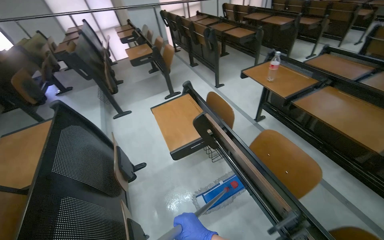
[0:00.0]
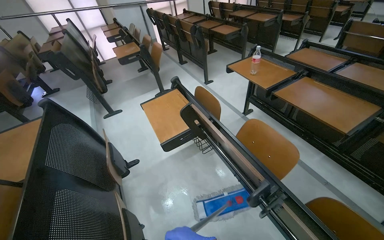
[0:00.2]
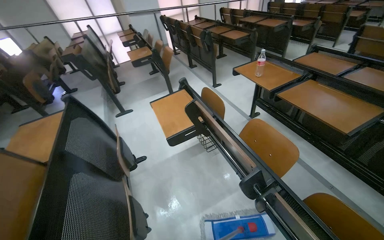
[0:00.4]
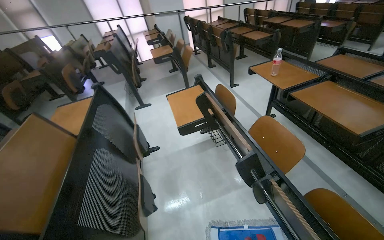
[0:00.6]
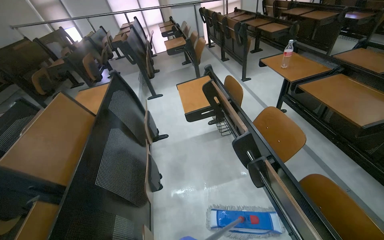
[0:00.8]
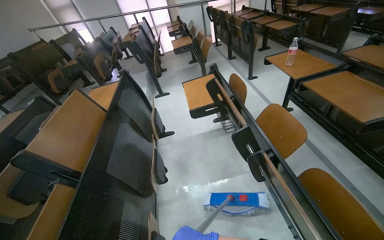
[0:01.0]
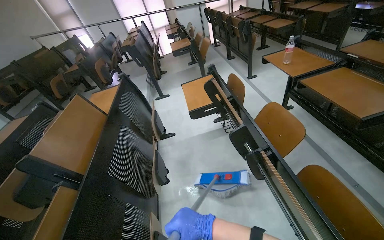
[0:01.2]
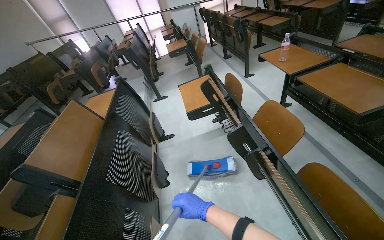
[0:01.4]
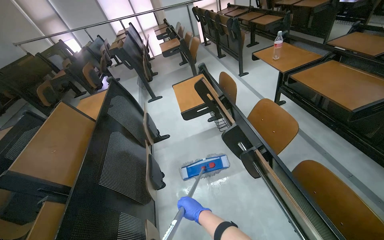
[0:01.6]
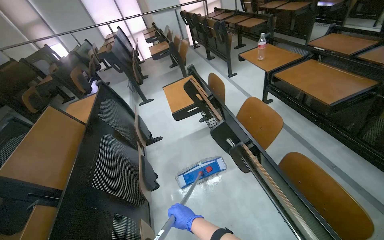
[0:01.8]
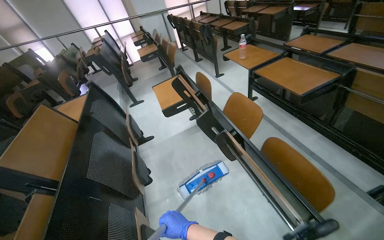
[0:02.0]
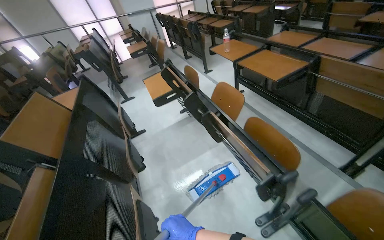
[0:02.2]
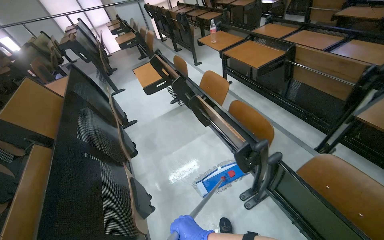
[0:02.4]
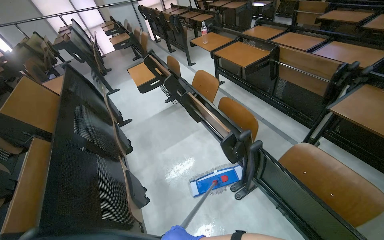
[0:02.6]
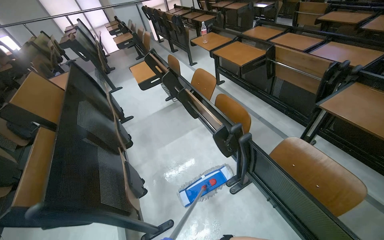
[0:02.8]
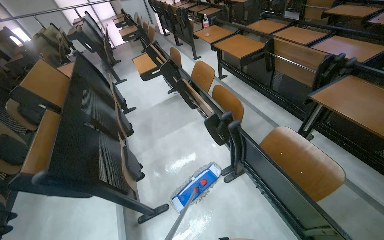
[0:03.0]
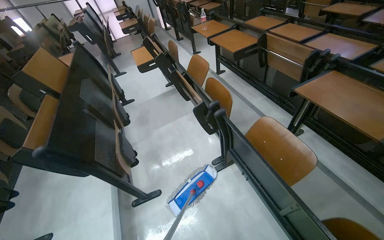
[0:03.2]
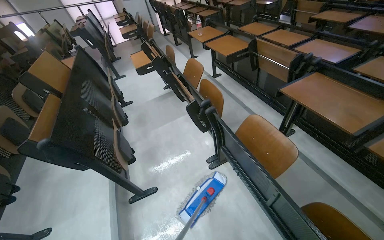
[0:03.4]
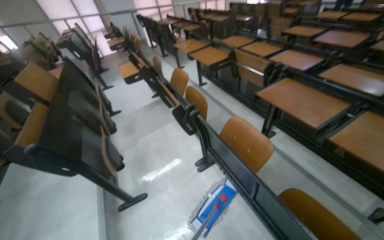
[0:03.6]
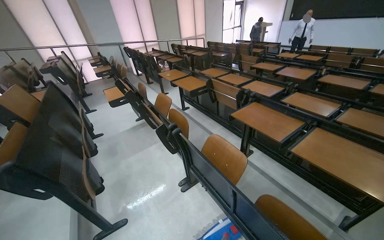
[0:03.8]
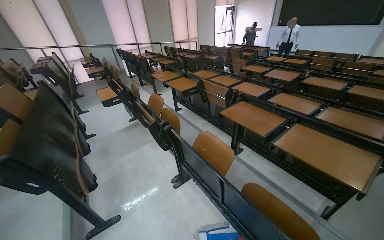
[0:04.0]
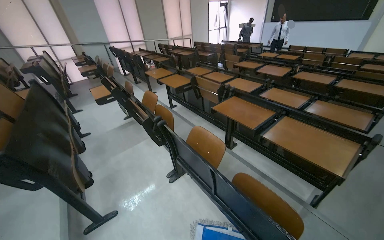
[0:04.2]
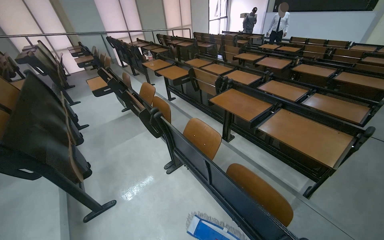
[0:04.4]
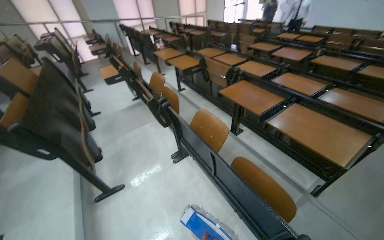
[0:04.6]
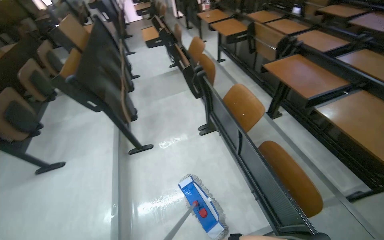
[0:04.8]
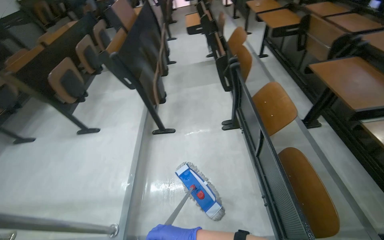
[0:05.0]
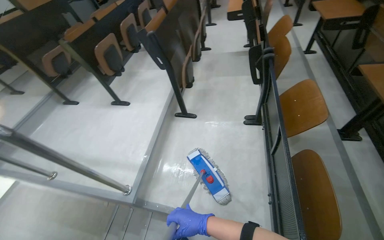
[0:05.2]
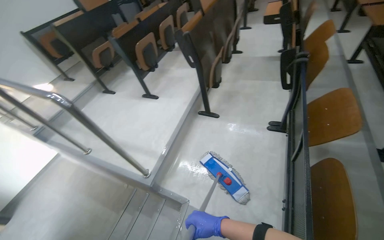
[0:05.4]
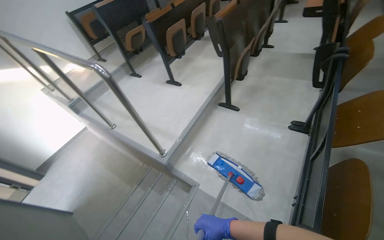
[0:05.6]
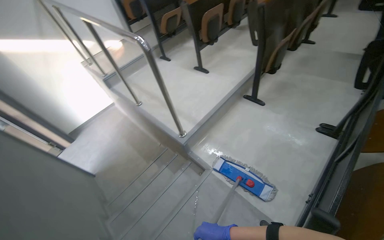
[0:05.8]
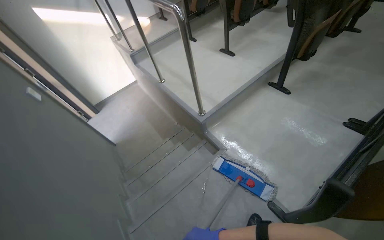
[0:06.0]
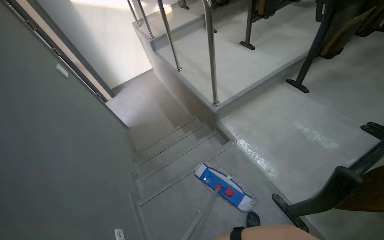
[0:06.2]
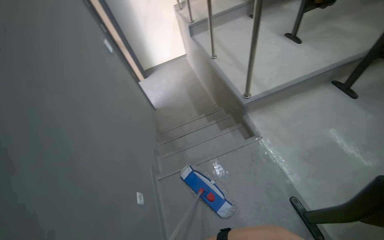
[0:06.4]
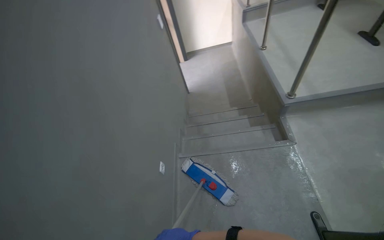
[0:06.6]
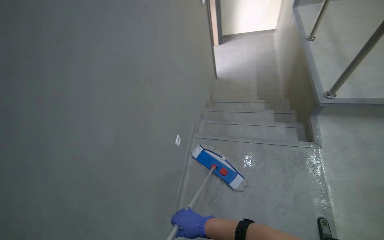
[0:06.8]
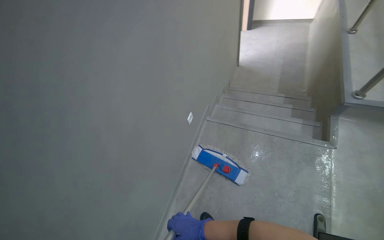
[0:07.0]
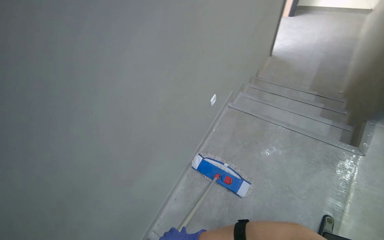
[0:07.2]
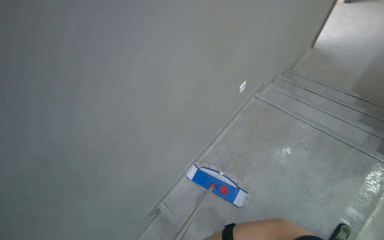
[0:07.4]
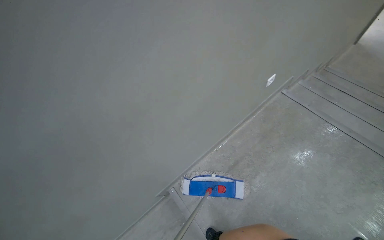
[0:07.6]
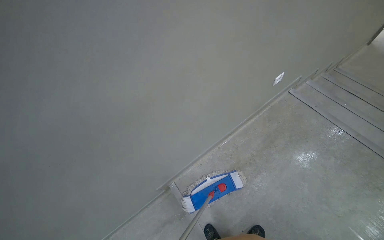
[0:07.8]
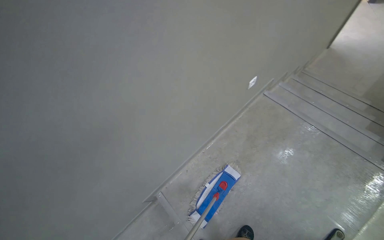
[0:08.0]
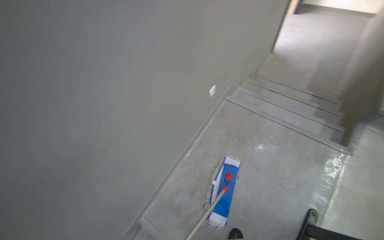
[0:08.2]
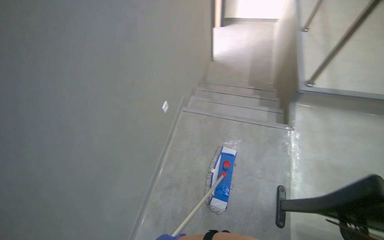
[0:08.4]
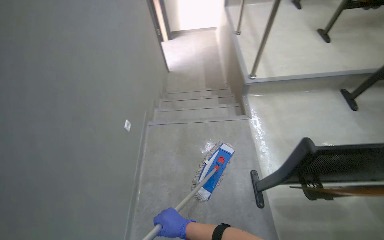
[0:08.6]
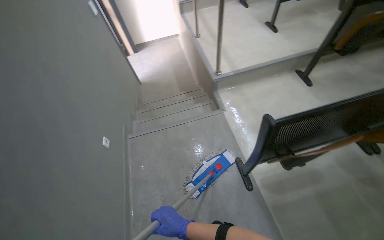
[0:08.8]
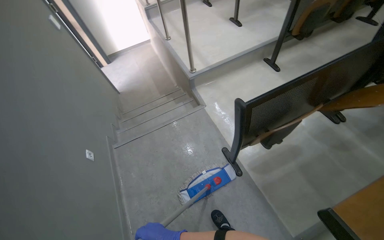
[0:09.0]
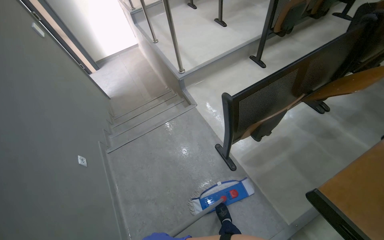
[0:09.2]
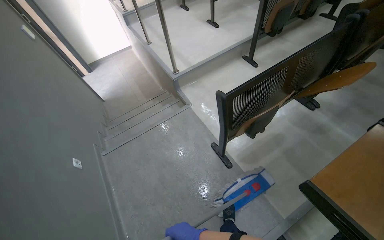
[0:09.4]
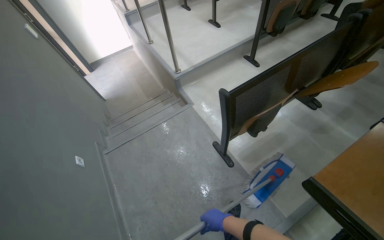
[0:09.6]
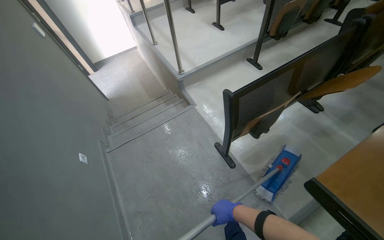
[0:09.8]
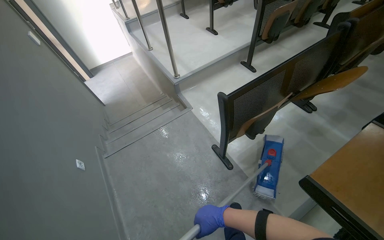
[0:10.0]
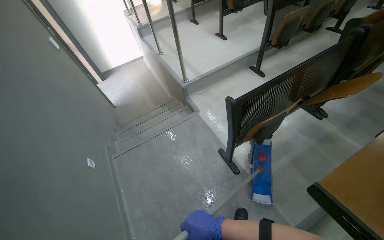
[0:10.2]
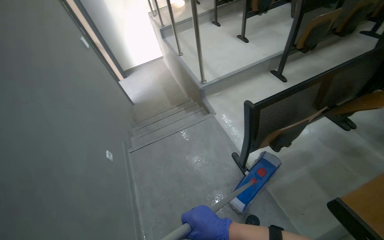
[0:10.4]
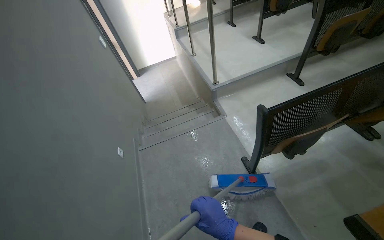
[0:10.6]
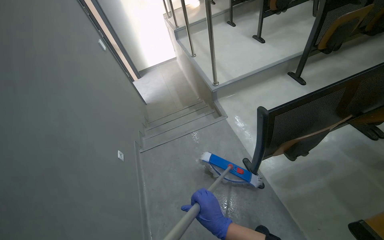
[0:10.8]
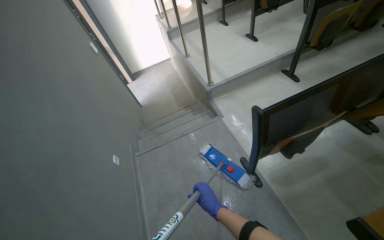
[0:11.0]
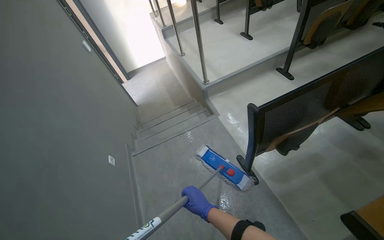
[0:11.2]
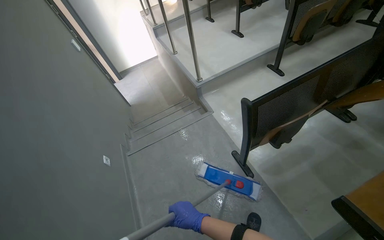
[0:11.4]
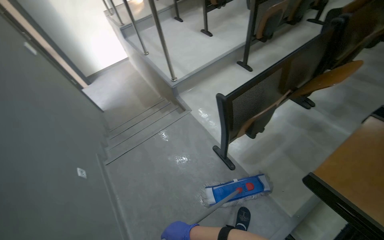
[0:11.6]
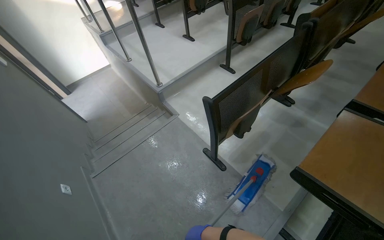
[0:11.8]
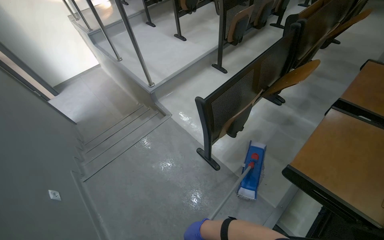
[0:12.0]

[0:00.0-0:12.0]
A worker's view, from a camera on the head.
Job: mopping floor.
The whole recording: Mopping lecture hall floor. The worker mops the floor of the lecture hall, moving between the rows of seats.
0.0 to 1.6 s: The camera travels some 40 cm.
1.6 to 3.0 s: The camera is carried some 70 cm.
3.0 to 4.4 s: The camera is carried roughly 60 cm.
4.4 to 6.0 s: The camera travels some 60 cm. The head turns to the left by some 90 degrees. The camera pitches downward, by roughly 30 degrees.
6.0 to 7.6 s: The head travels some 60 cm. The wearer's head swings approximately 90 degrees to the left. The view tips downward by about 30 degrees.
7.6 to 9.0 s: The head turns to the right by some 80 degrees. The wearer looks about 15 degrees further upward.
10.4 to 12.0 s: The wearer's head swings approximately 20 degrees to the right. The right hand goes approximately 15 cm farther from the camera.

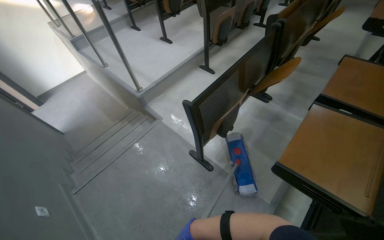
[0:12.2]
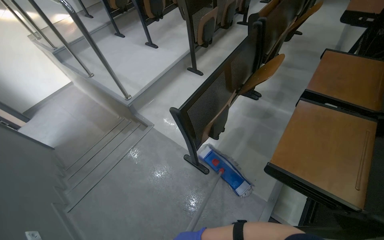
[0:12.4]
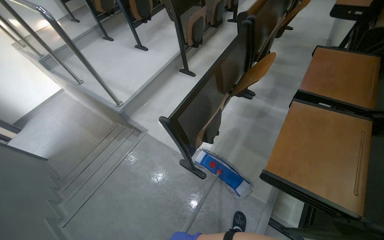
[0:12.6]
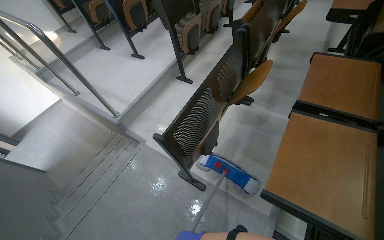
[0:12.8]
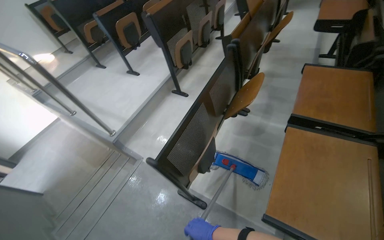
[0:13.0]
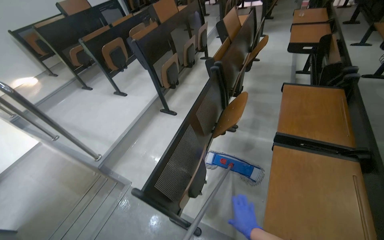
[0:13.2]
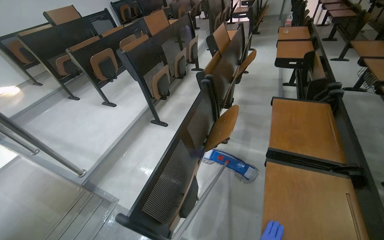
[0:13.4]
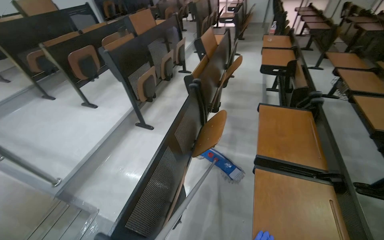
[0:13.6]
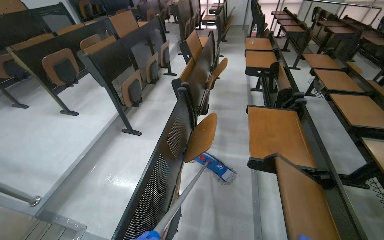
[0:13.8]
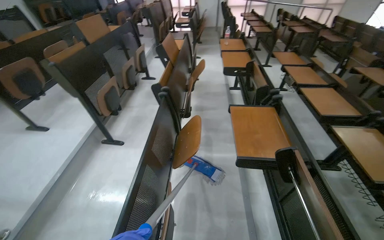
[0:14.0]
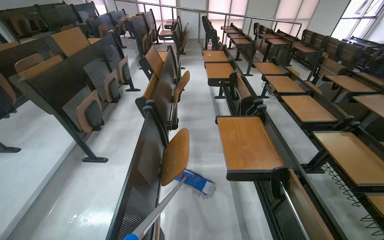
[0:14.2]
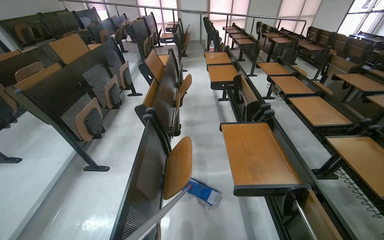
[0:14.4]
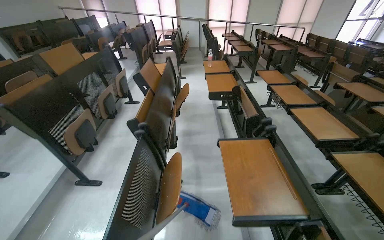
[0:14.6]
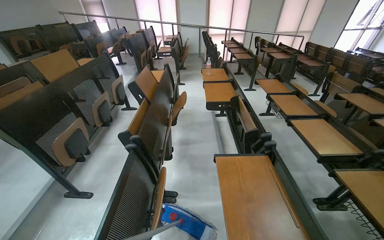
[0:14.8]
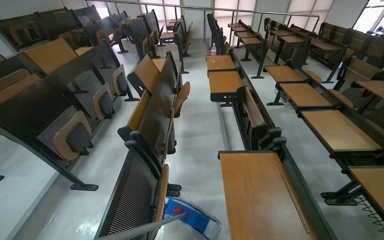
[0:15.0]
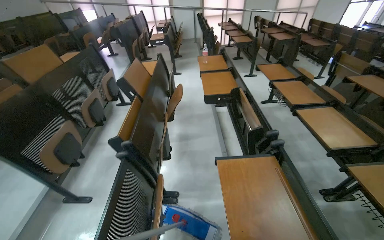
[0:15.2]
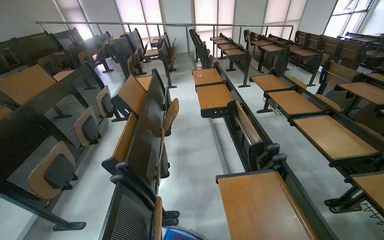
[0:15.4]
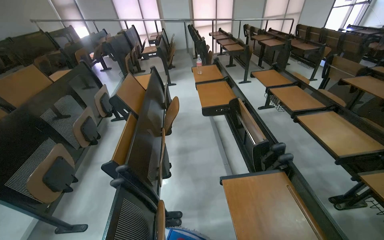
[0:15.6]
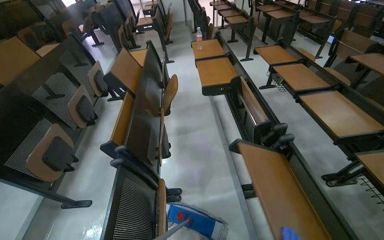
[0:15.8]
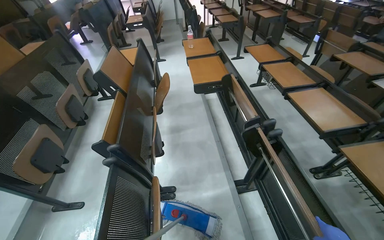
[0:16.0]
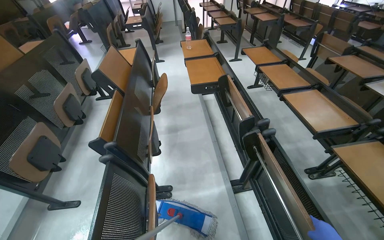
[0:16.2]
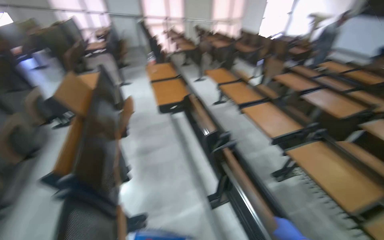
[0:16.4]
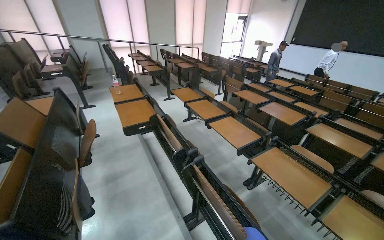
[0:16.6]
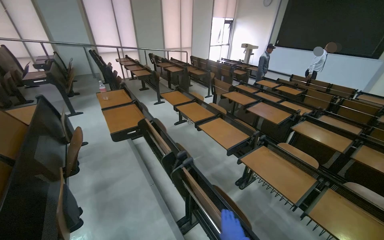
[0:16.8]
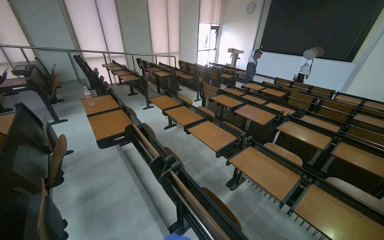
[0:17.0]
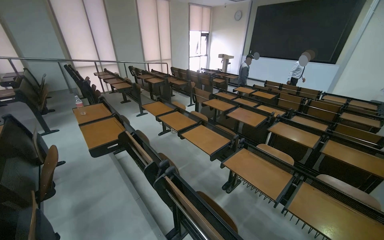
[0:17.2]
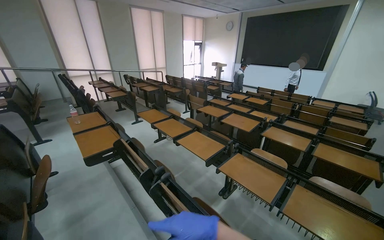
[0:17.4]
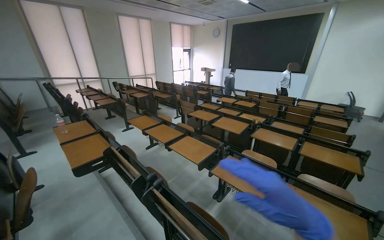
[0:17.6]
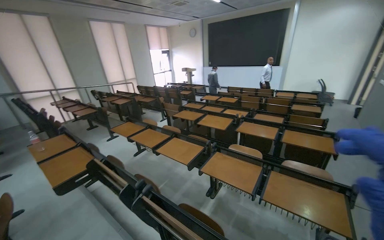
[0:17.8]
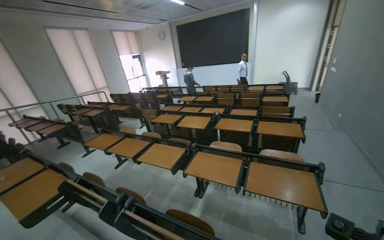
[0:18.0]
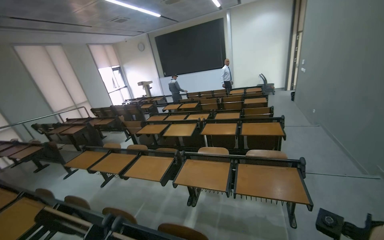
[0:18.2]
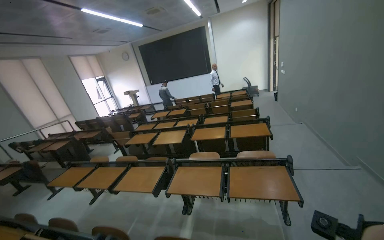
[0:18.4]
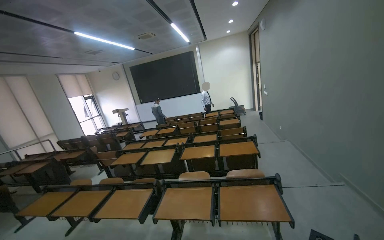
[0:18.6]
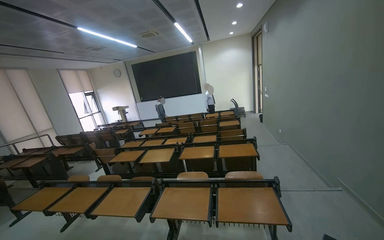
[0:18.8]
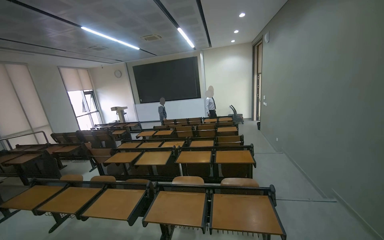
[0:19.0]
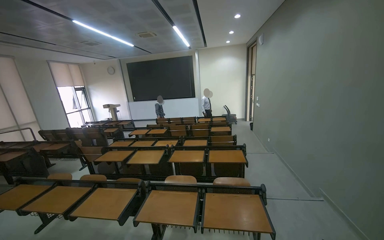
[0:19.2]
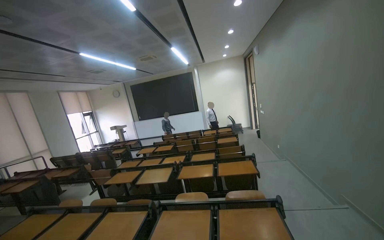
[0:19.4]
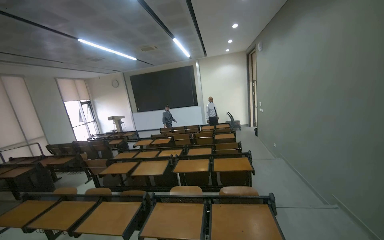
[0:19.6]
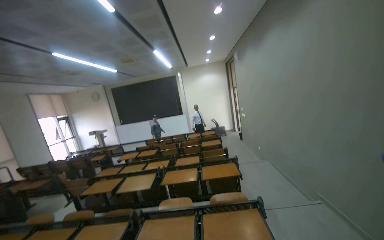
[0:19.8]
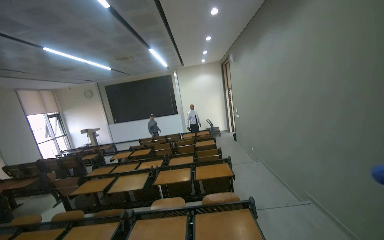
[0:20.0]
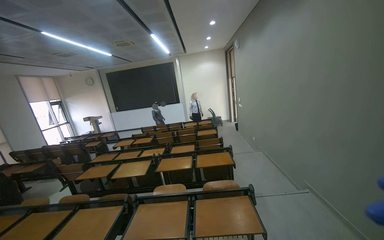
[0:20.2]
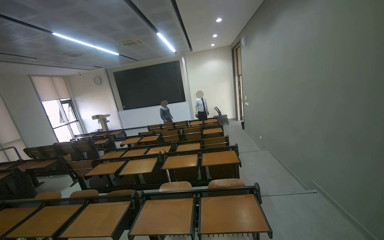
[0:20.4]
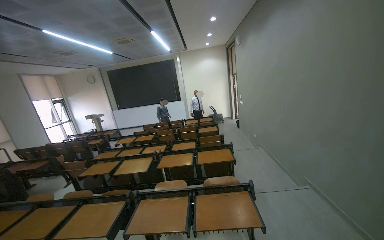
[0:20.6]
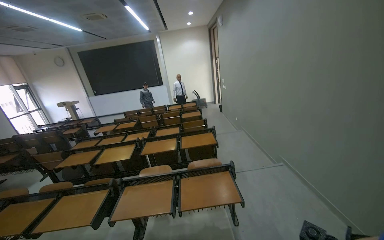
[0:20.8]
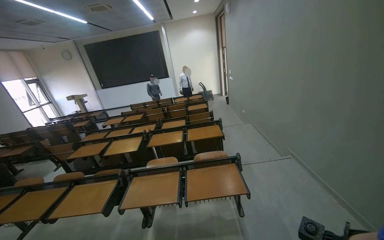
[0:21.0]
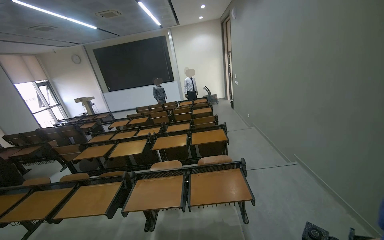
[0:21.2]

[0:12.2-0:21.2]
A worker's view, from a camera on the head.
Job: mopping floor.
The whole recording: Mopping lecture hall floor. The worker mops the floor of the lecture hall, moving between the rows of seats.
12.2 to 13.8 s: The wearer moves approximately 50 cm. The wearer's head swings roughly 30 degrees to the right. The wearer looks about 15 degrees further upward.
13.8 to 15.2 s: The camera travels roughly 50 cm.
15.2 to 16.6 s: The head turns to the right by about 30 degrees.
16.6 to 18.2 s: The wearer looks about 40 degrees further to the right. The view tips upward by roughly 10 degrees.
18.2 to 19.8 s: The wearer looks about 15 degrees further upward.
19.8 to 21.2 s: The view tips downward by about 10 degrees.
